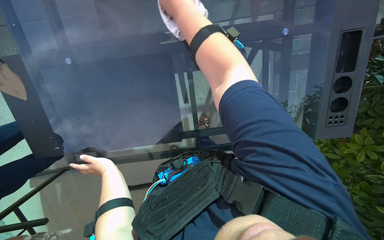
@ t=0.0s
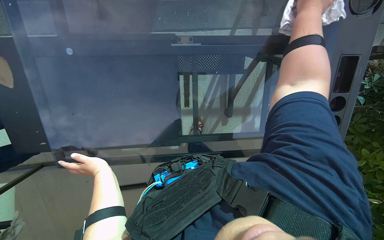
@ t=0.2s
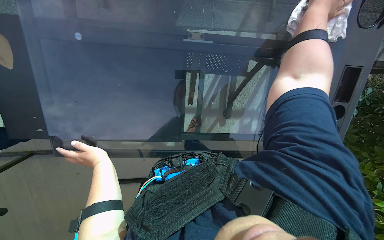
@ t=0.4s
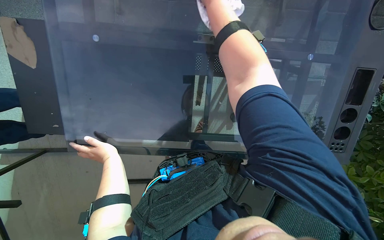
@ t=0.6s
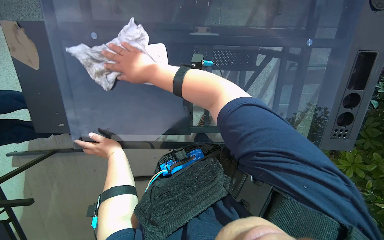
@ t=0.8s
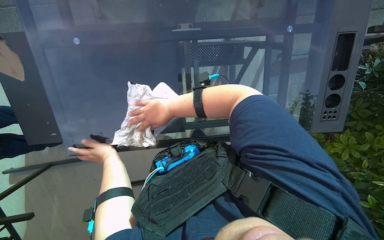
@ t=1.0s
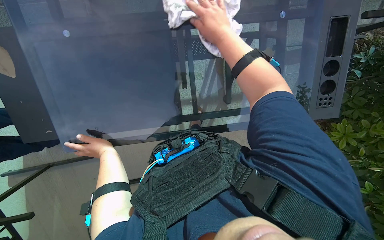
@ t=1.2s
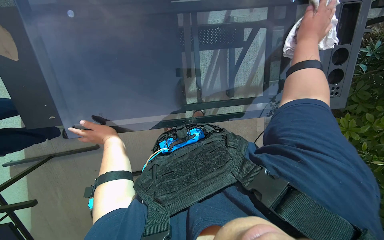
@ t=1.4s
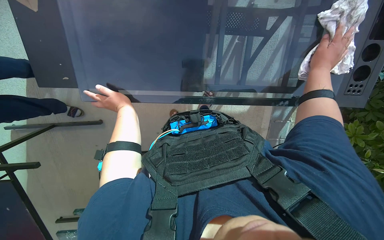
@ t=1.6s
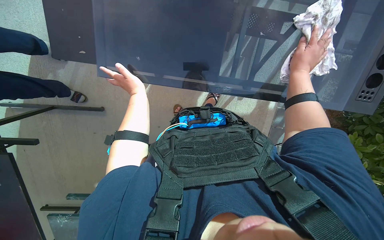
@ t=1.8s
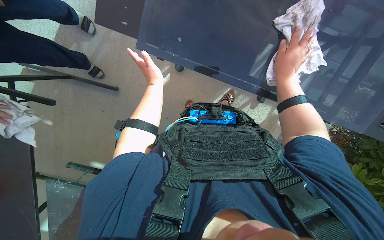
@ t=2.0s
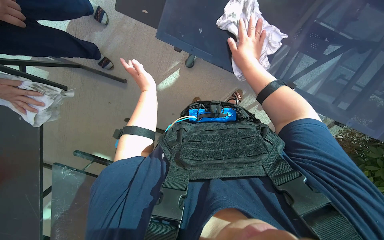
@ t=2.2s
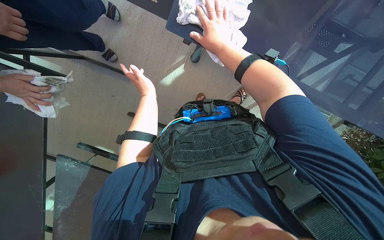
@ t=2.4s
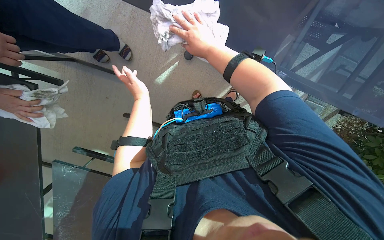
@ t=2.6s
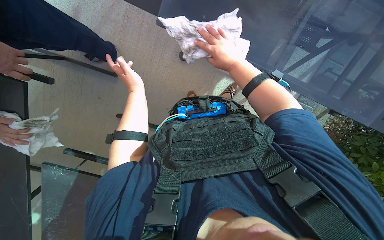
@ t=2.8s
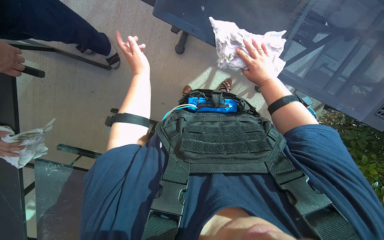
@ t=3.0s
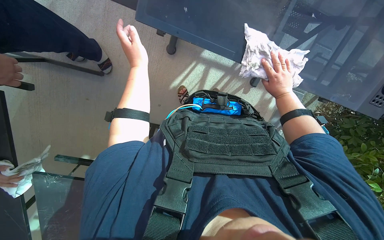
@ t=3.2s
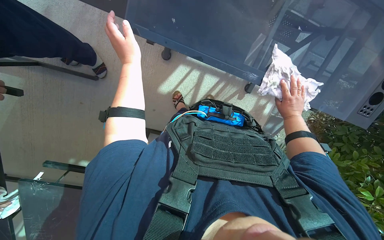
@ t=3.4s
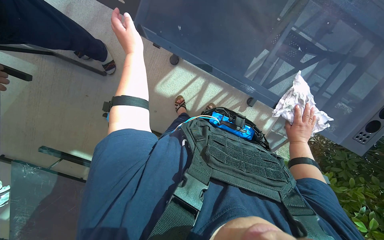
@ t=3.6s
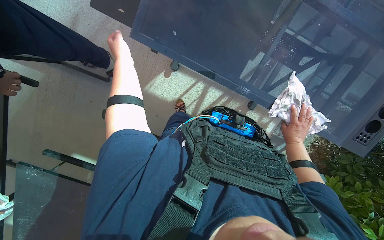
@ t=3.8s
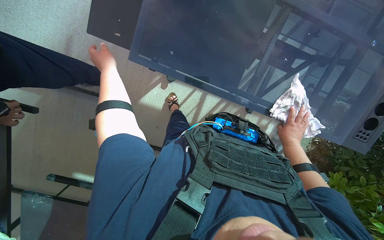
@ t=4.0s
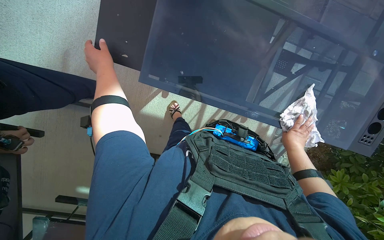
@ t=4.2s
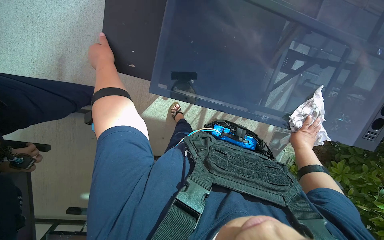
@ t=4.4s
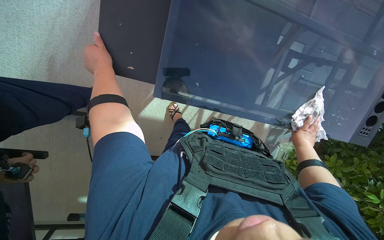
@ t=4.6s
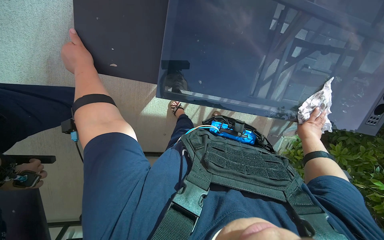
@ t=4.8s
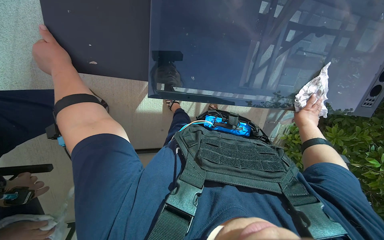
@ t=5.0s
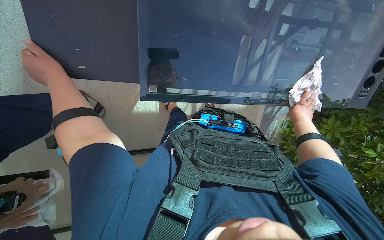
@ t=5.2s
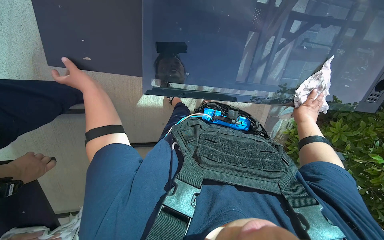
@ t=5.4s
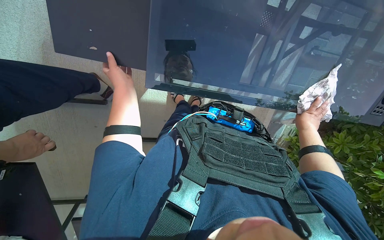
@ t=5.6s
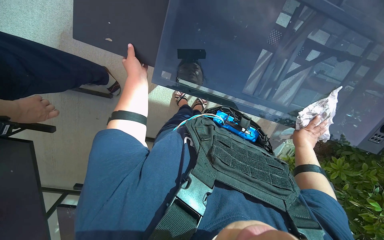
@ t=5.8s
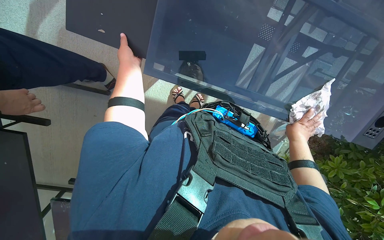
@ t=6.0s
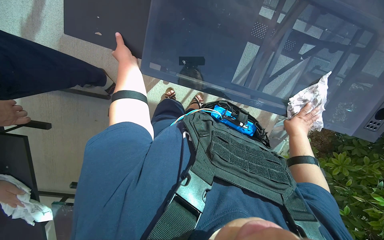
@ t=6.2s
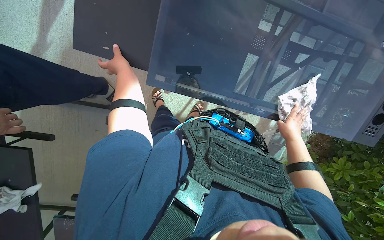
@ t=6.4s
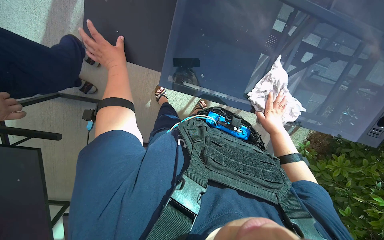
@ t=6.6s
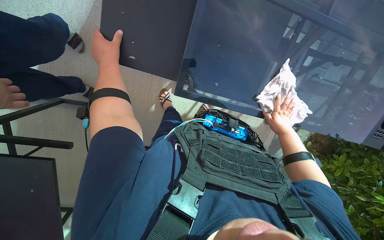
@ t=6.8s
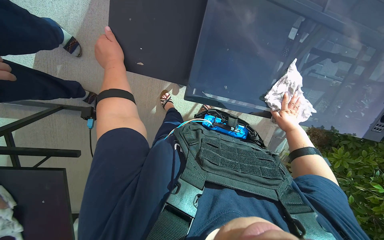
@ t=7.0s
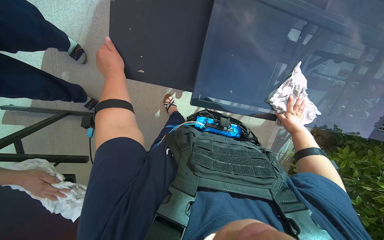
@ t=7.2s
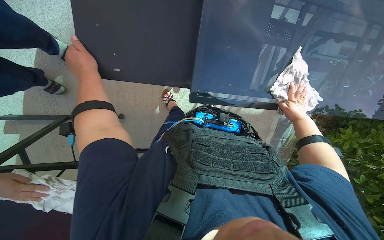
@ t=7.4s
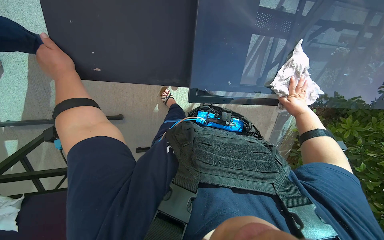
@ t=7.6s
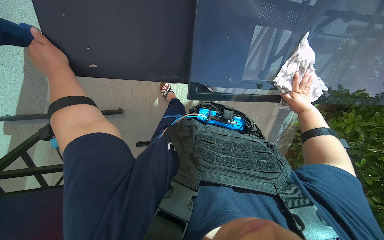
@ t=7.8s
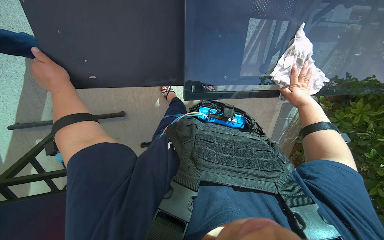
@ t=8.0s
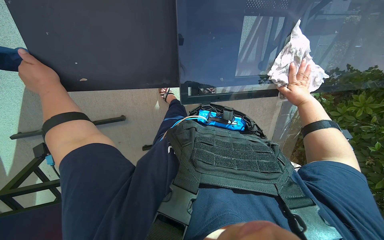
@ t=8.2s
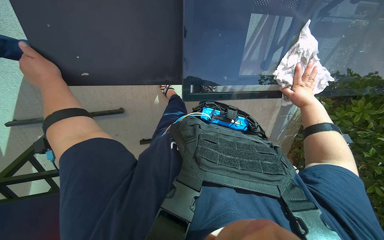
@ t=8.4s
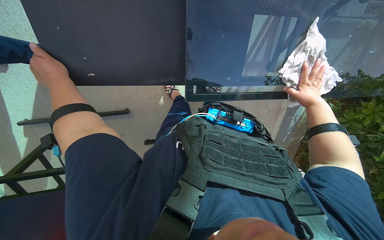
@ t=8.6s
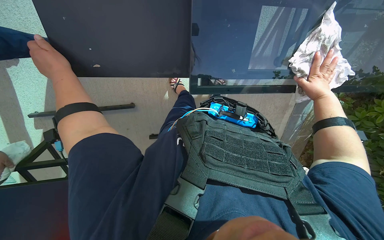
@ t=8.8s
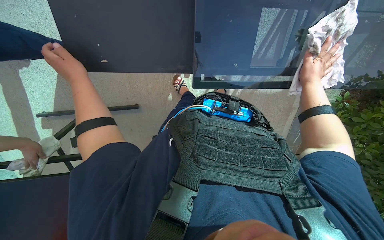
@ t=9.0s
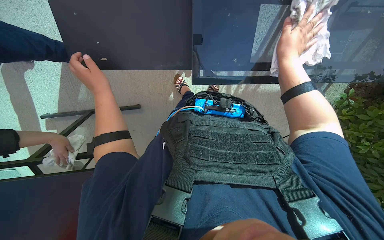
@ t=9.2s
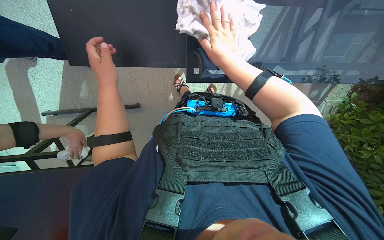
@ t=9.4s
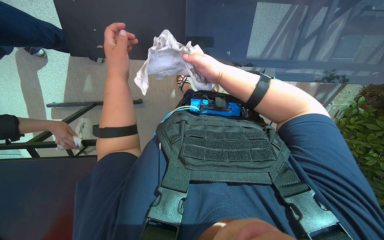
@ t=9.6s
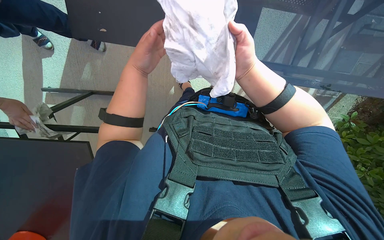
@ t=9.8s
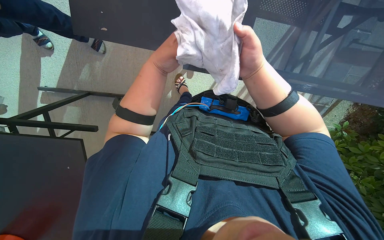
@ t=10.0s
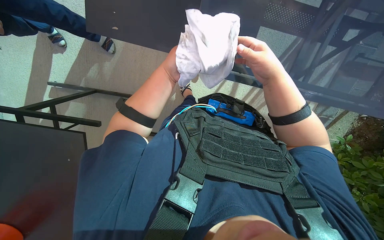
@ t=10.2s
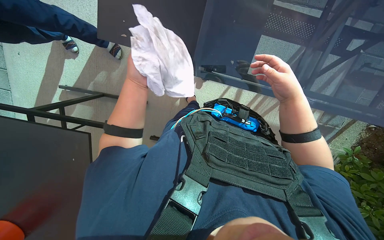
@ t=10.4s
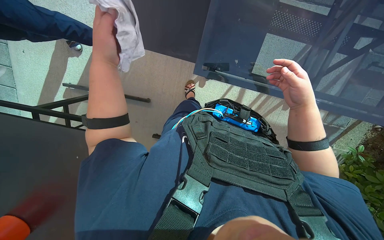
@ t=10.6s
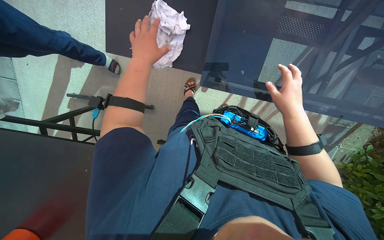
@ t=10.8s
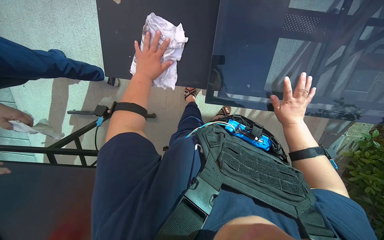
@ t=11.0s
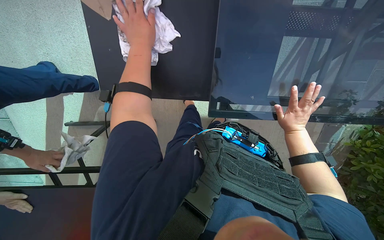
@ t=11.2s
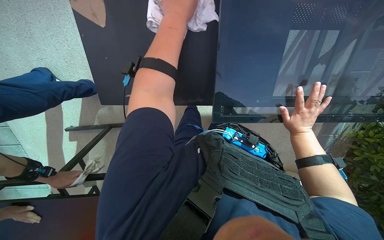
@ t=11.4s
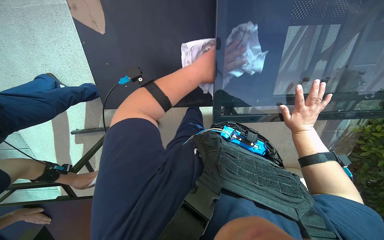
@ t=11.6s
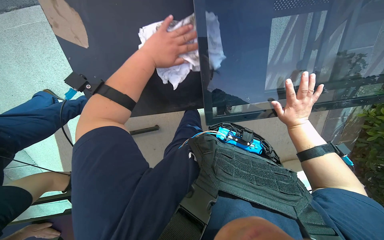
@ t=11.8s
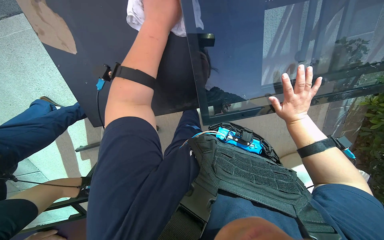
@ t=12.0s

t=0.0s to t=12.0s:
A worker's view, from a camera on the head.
Job: wiping surfaces.
The whole recording: Wiping glass table. The worker wipes the glass table with a white cloth.
t=1.6s to t=3.0s: The right hand heads to the left and farther from the camera, covering approximately 20 cm.
t=3.0s to t=4.4s: The left hand travels to the left and nearer to the camera by approximately 25 cm.
t=6.0s to t=7.6s: The left hand moves nearer to the camera, some 10 cm.
t=7.6s to t=9.0s: The hands make small movements and keep their place.
t=9.0s to t=10.4s: The left hand shifts some 15 cm to the right; the right hand is displaced to the left and nearer to the camera by some 20 cm.
t=10.4s to t=12.0s: The right hand travels farther from the camera by about 15 cm. Meanwhile the left hand shifts roughly 25 cm up the picture and nearer to the camera, and goes to the right and returns, some 10 cm each way.

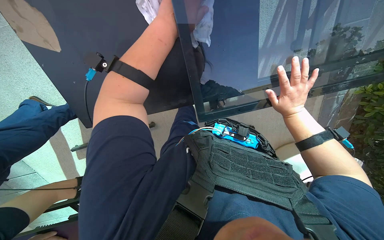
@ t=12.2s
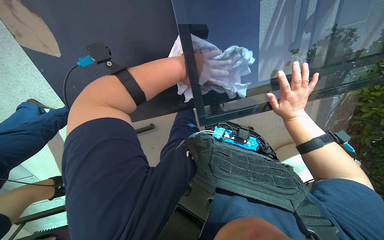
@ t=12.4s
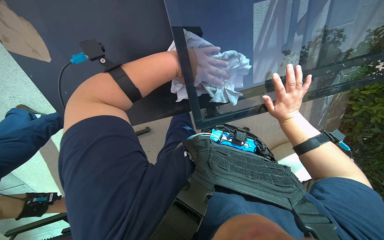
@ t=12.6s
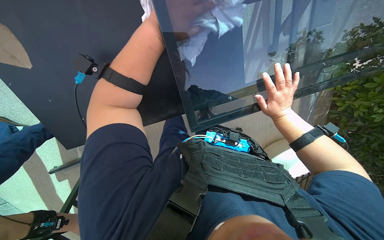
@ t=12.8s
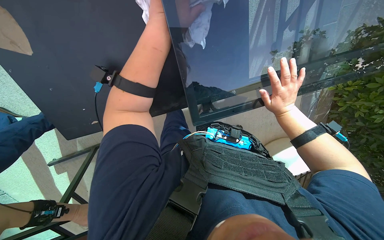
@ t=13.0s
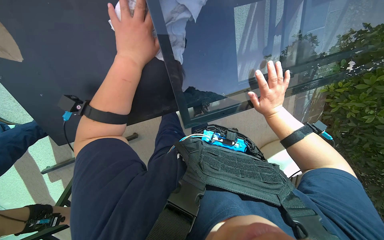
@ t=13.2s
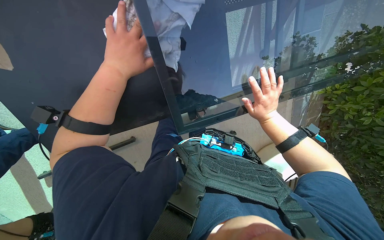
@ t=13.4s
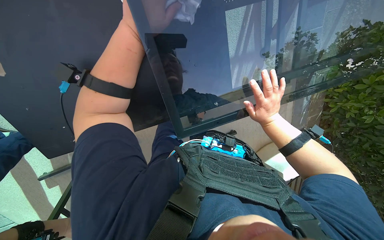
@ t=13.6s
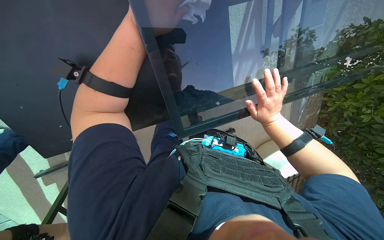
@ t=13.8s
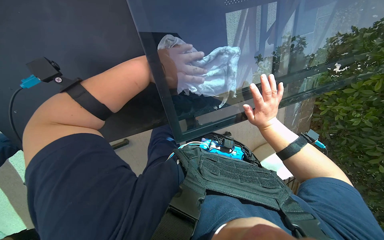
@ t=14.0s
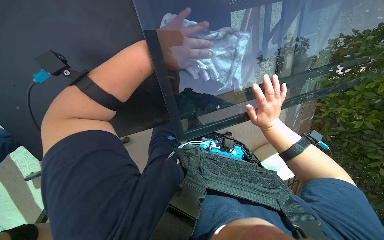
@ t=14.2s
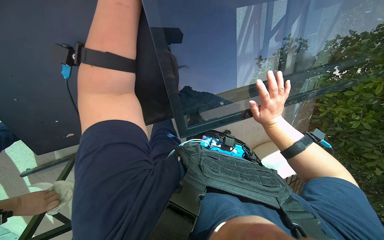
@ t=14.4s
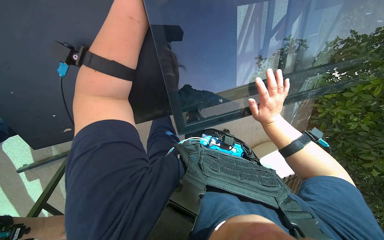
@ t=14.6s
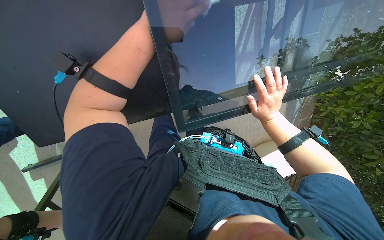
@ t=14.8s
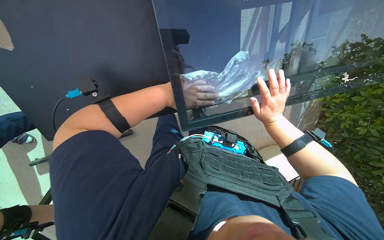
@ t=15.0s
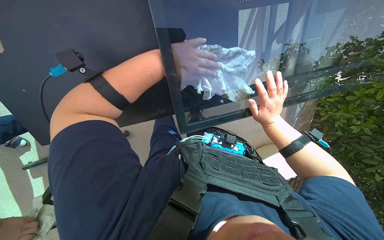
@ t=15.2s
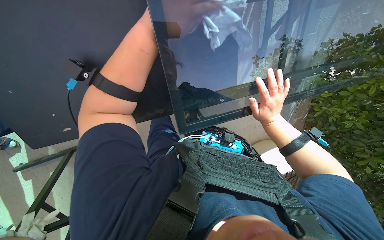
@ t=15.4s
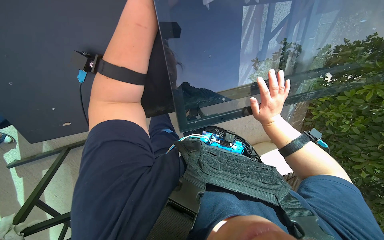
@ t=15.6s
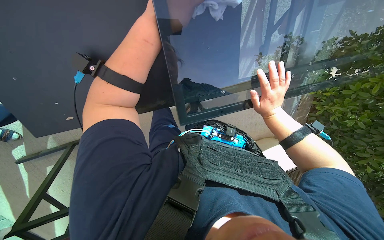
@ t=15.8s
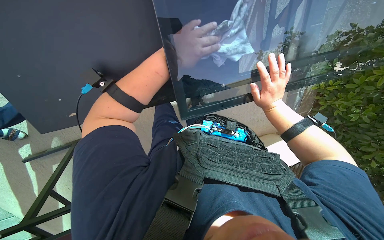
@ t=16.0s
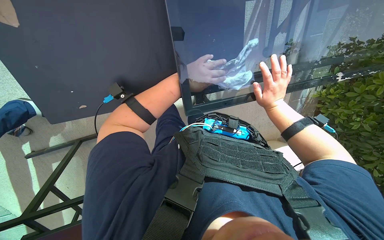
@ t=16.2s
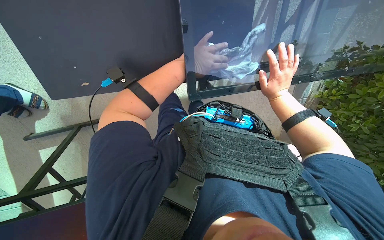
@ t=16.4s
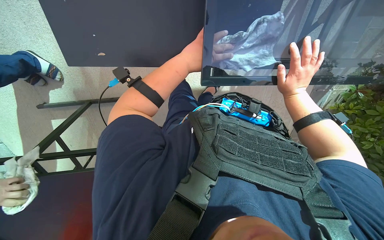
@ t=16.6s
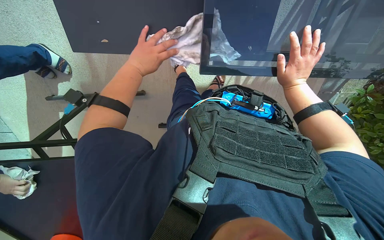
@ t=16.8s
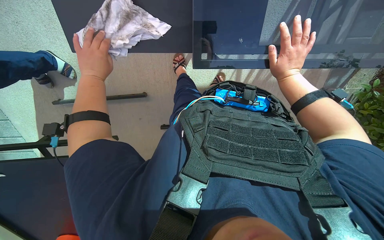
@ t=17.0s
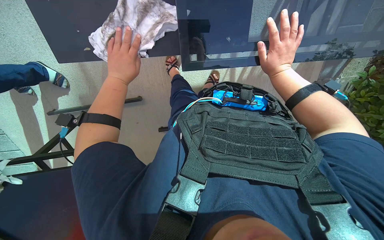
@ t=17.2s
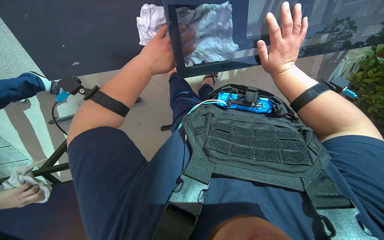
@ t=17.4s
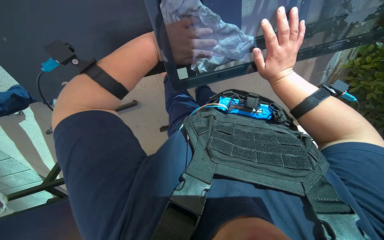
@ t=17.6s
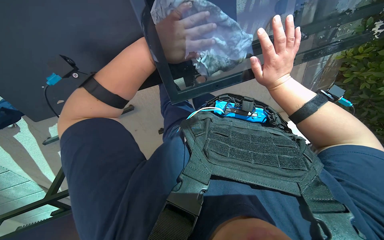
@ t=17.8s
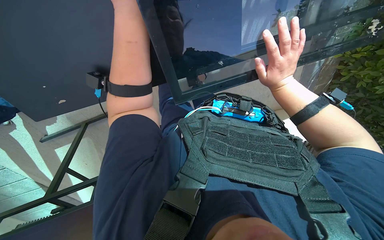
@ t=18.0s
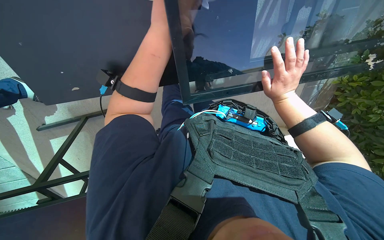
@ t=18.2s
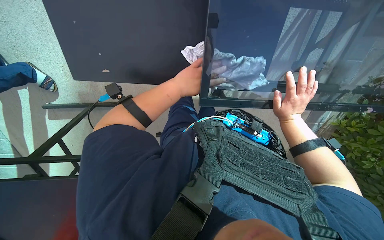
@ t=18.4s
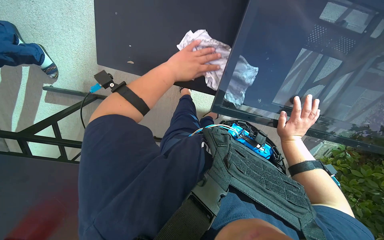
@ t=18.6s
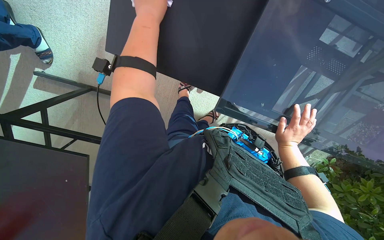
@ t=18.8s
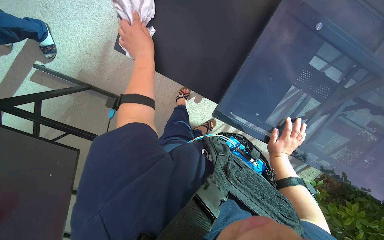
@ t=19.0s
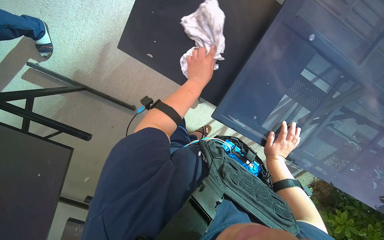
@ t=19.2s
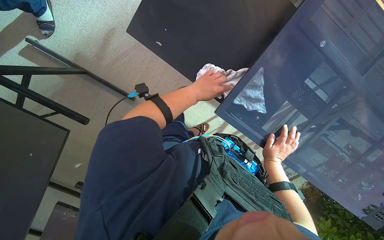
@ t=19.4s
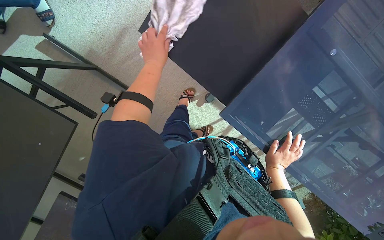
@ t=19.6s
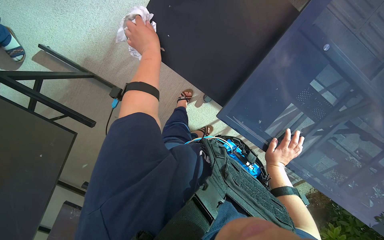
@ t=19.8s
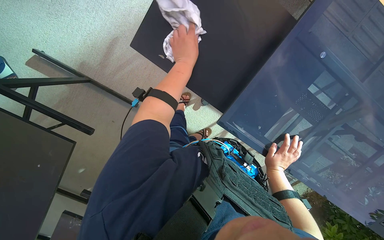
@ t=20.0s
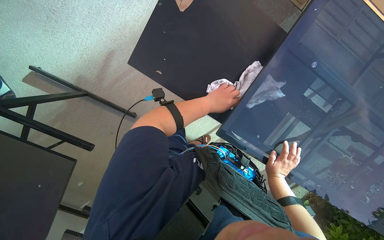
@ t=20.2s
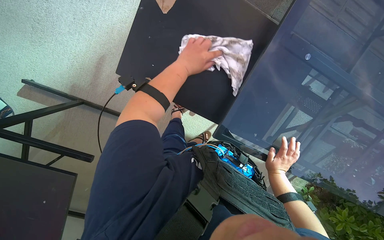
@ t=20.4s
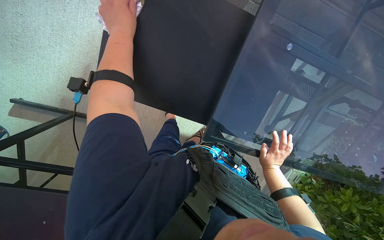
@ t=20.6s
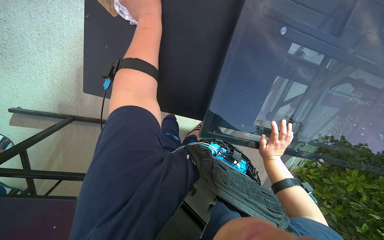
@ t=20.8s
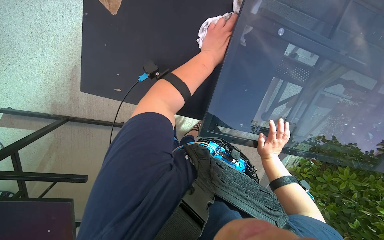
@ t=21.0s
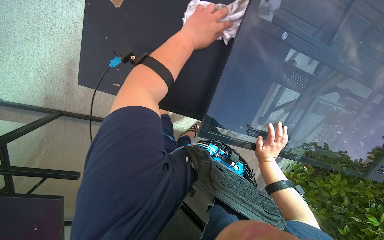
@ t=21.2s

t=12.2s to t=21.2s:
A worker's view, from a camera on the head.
Job: wiping surfaces.
The whole recording: Wiping glass table. The worker wipes the glass table with a white cloth.
t=18.2s to t=19.8s: The wearer looks about 15 degrees further upward. Everything in view rotates approximately 40 degrees clockwise.
t=19.8s to t=21.2s: The left hand swings left and right, approximately 20 cm each way, with 2 reversals.
